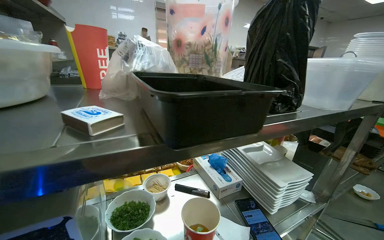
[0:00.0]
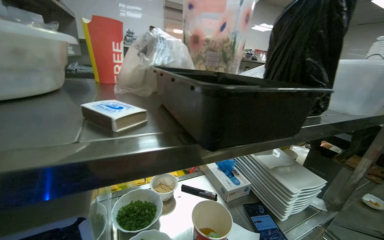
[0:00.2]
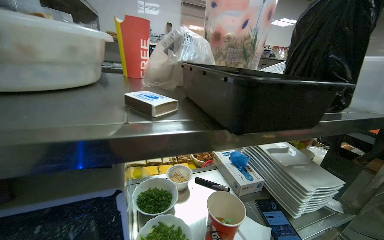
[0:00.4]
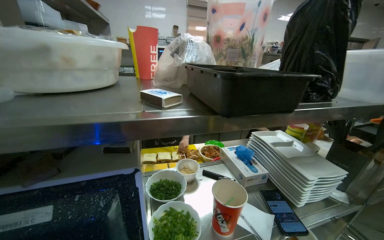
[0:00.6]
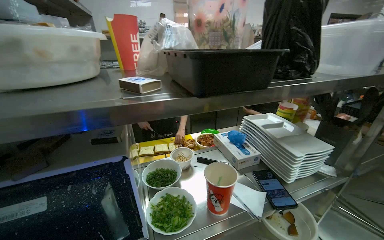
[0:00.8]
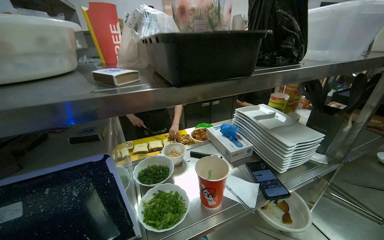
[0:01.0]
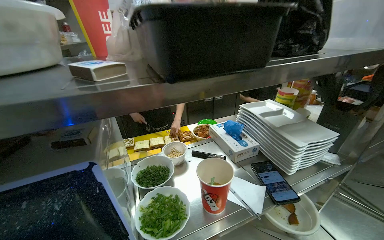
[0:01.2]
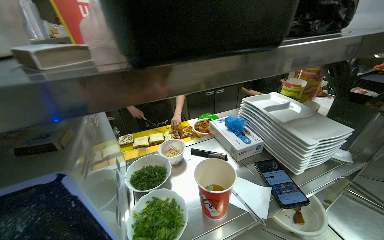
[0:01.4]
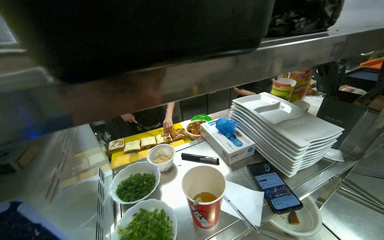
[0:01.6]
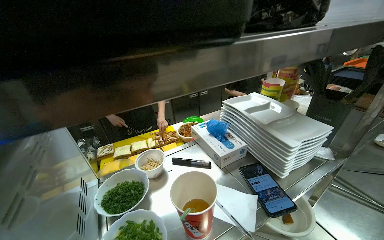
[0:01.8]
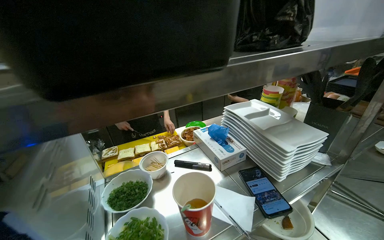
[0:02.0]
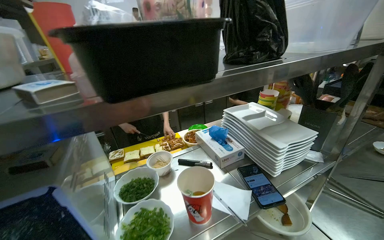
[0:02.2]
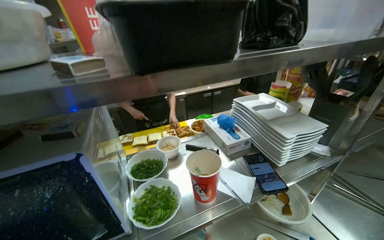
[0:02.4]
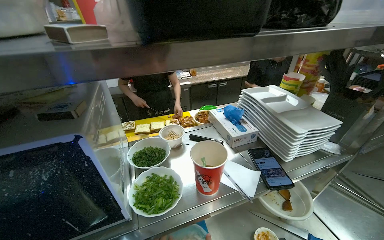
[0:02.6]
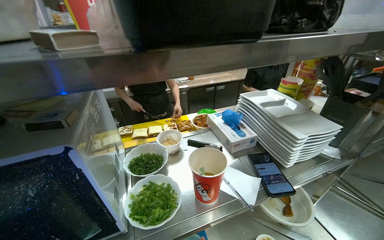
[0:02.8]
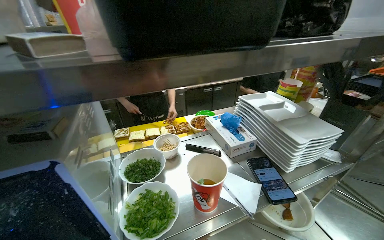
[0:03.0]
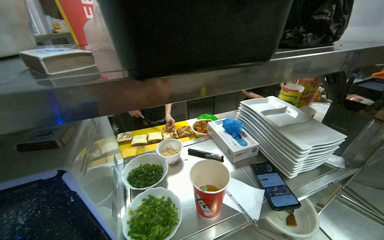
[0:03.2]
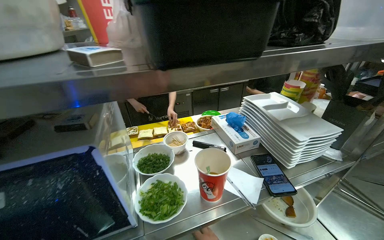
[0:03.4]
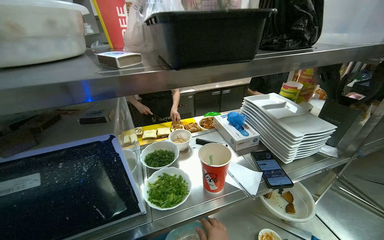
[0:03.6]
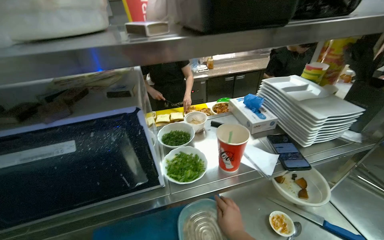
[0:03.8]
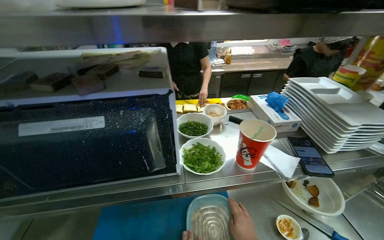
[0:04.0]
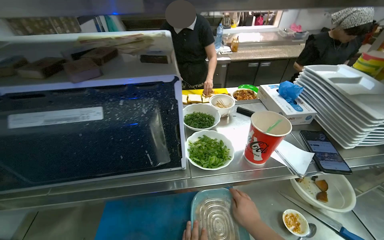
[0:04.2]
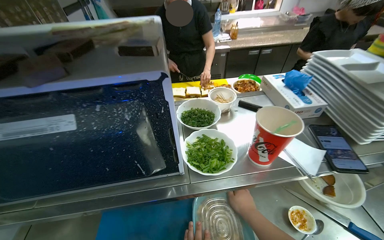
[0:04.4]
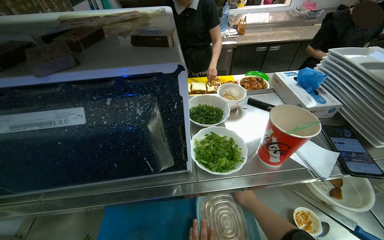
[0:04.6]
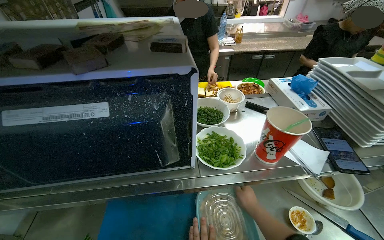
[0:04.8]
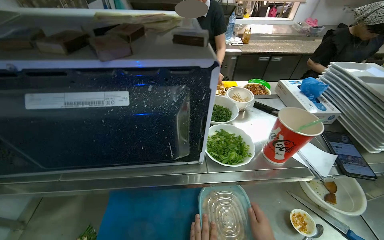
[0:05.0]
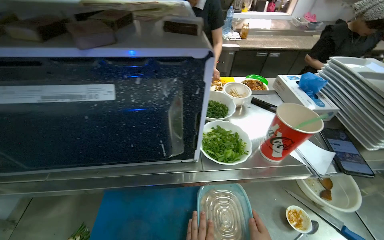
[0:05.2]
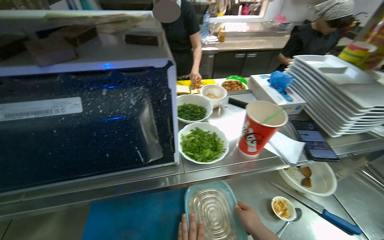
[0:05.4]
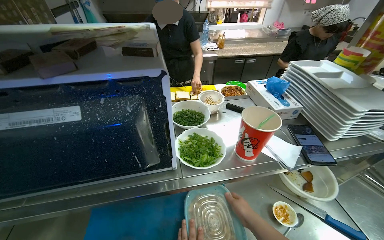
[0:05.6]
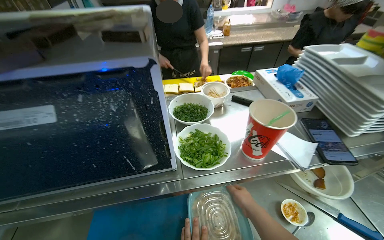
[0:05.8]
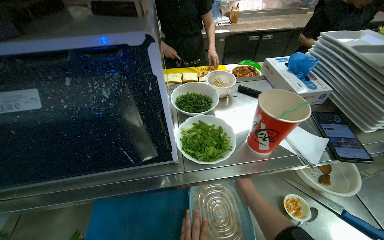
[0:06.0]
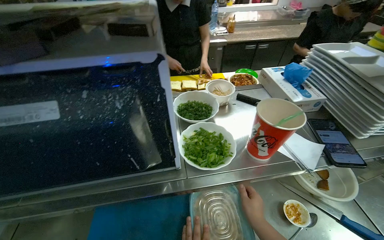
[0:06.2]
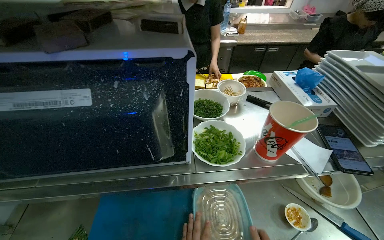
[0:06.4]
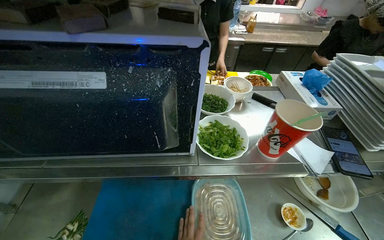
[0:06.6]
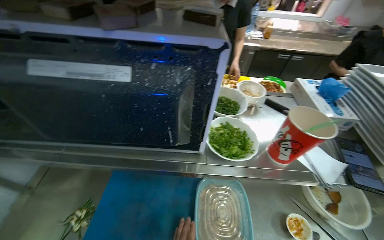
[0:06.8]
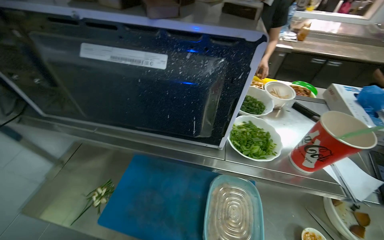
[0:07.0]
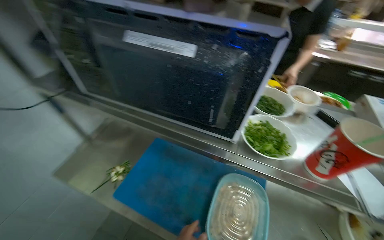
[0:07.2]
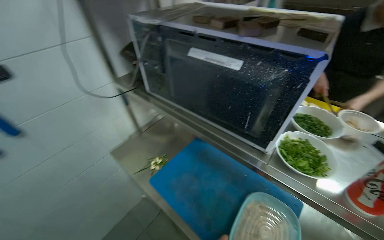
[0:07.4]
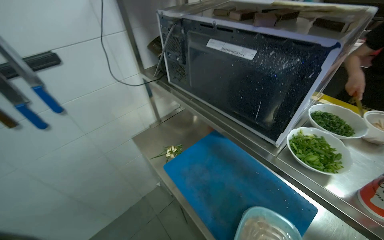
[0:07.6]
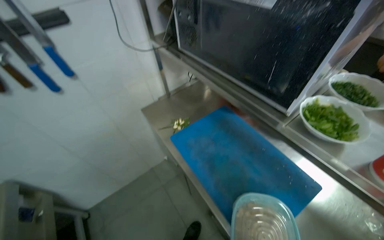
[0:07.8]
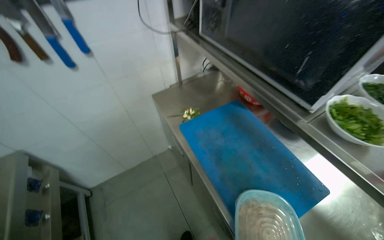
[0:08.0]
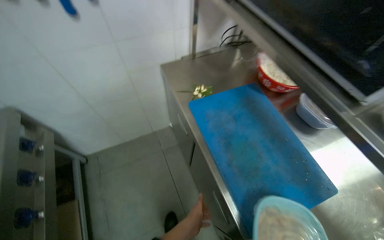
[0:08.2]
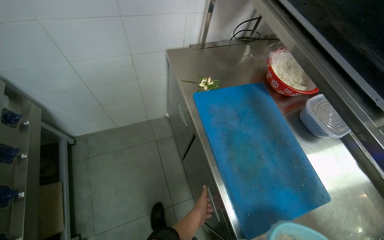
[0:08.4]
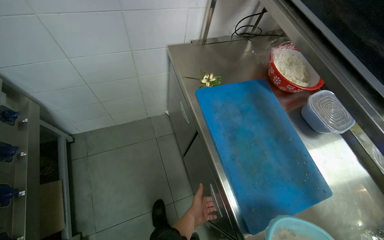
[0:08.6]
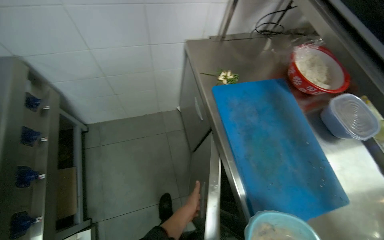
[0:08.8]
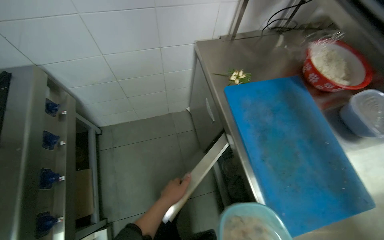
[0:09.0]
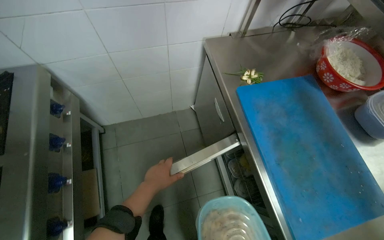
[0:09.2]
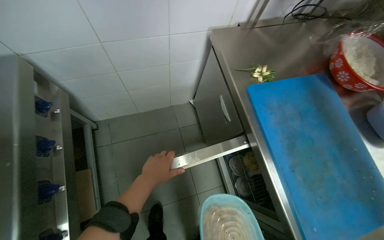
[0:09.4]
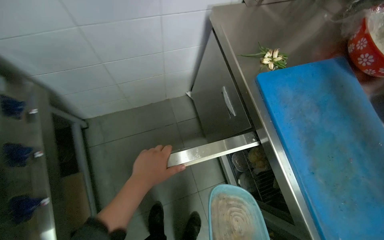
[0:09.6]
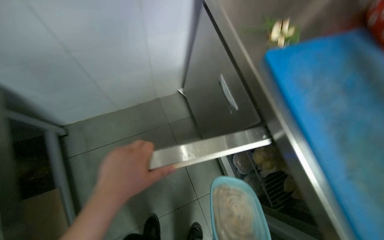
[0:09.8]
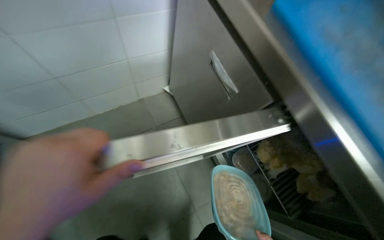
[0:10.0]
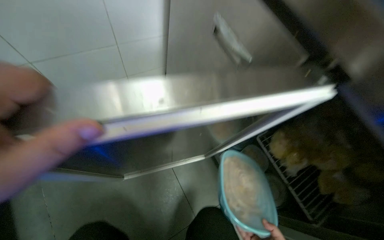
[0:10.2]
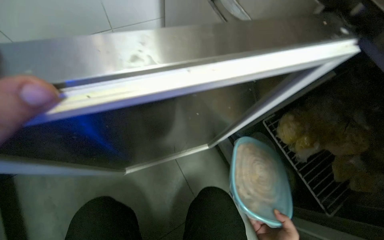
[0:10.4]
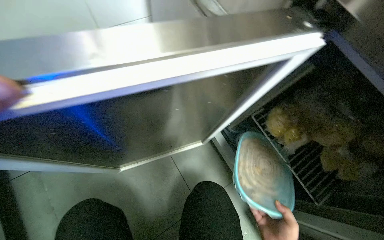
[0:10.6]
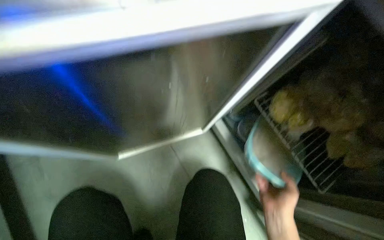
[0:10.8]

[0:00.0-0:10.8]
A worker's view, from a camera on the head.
Job: organizing items.
The whole recording: Storing food container in refrigerator. The worker picks up a food container, places a lid on it, and stores it in the refrigerator.
0:03.0 to 0:04.6: The camera pitches downward, by some 15 degrees.
0:06.2 to 0:07.8: The head turns to the left by some 65 degrees.
0:07.8 to 0:09.2: The wearer looks approximately 15 degrees further downward.
0:09.2 to 0:10.8: The camera is carried approximately 50 cm.

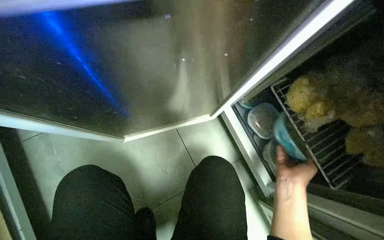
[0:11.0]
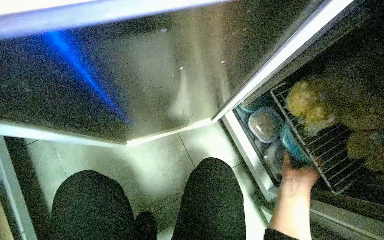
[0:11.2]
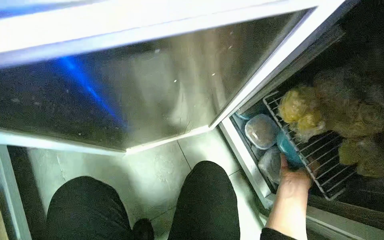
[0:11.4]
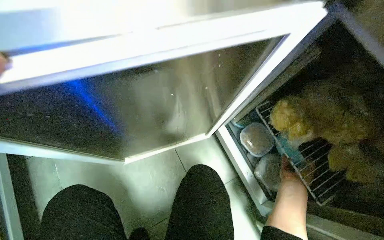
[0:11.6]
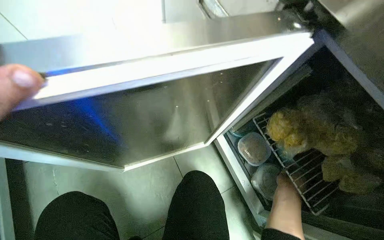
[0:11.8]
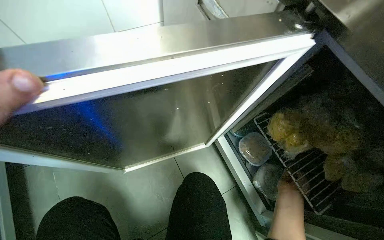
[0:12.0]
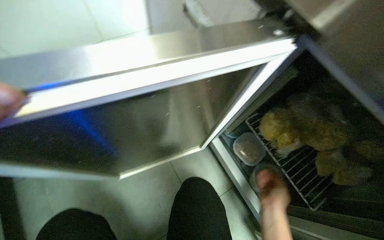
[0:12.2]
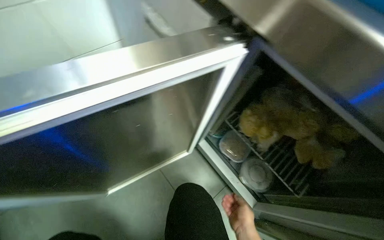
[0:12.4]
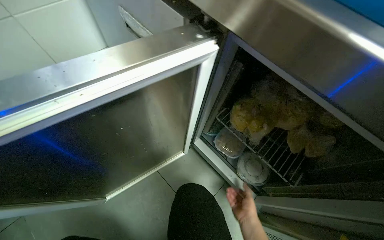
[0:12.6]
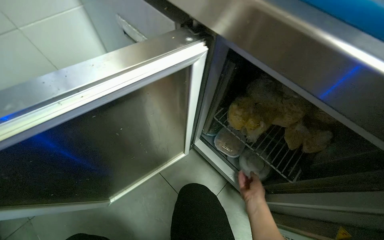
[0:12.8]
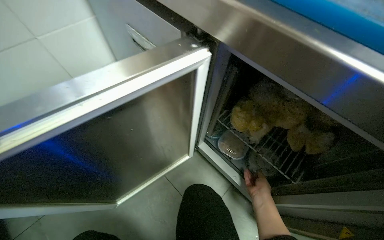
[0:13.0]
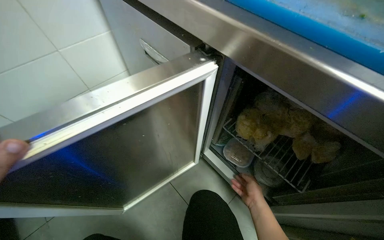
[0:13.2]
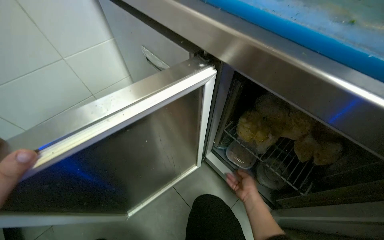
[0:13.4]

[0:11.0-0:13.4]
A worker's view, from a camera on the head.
Job: organizing items.
The whole recording: Storing food container in refrigerator. The worker picks up a food container, places a lid on it, and stores it in the refrigerator.
0:11.0 to 0:12.2: The right hand reaches about 10 cm farther from the camera, then returns.
0:12.2 to 0:13.4: The right hand goes about 10 cm farther from the camera.

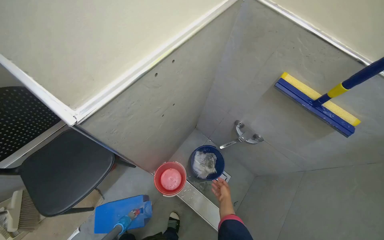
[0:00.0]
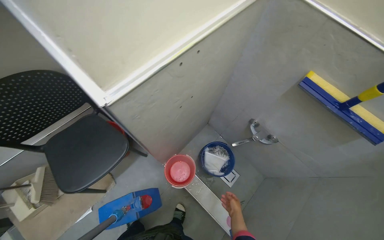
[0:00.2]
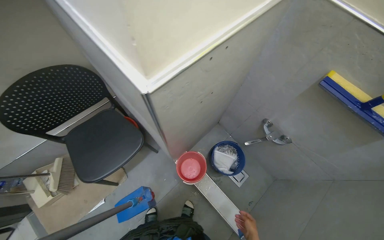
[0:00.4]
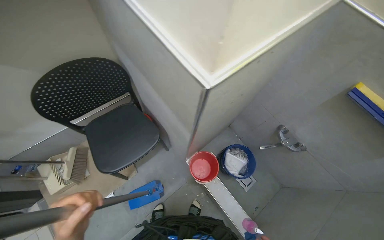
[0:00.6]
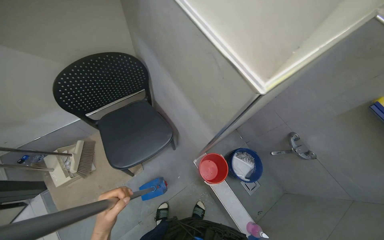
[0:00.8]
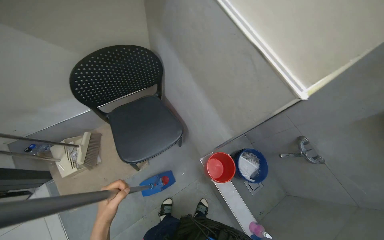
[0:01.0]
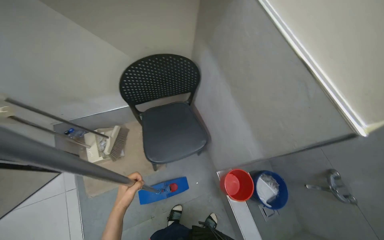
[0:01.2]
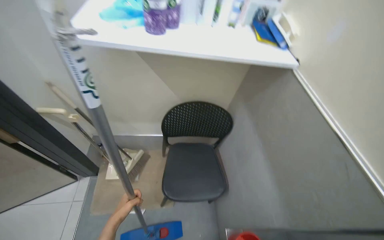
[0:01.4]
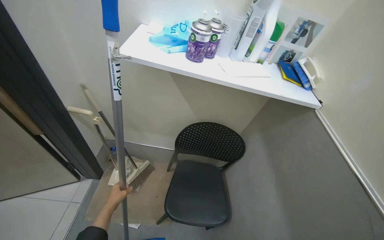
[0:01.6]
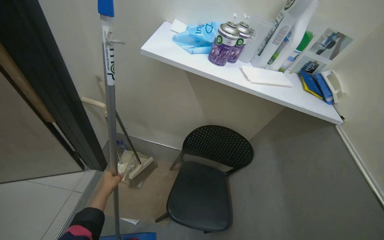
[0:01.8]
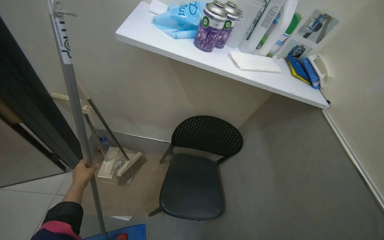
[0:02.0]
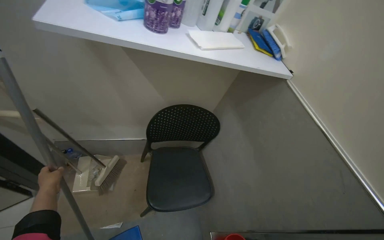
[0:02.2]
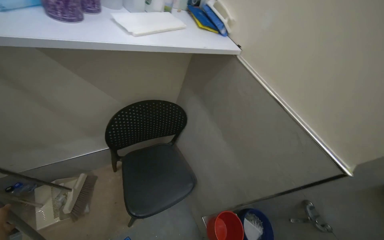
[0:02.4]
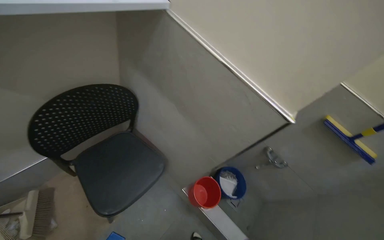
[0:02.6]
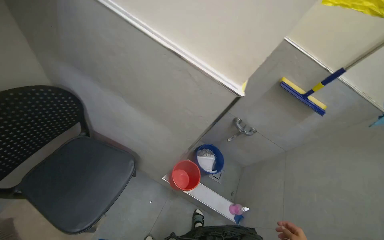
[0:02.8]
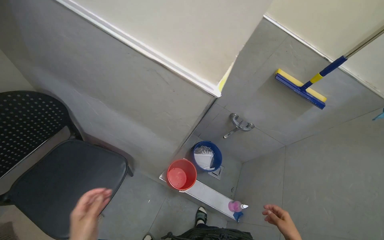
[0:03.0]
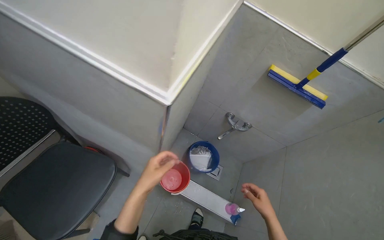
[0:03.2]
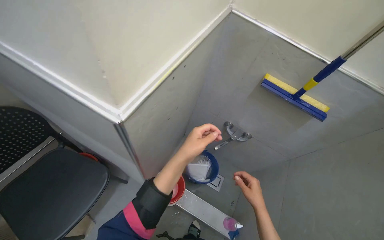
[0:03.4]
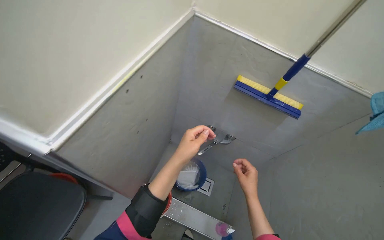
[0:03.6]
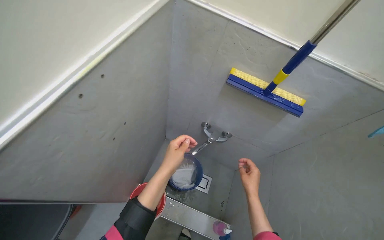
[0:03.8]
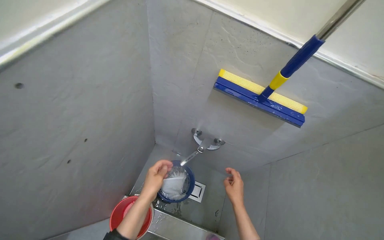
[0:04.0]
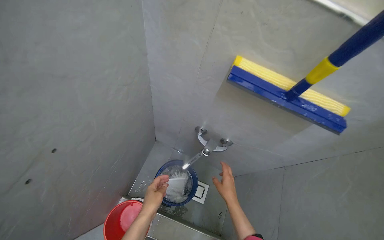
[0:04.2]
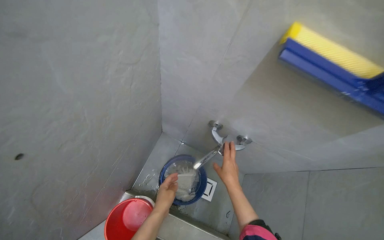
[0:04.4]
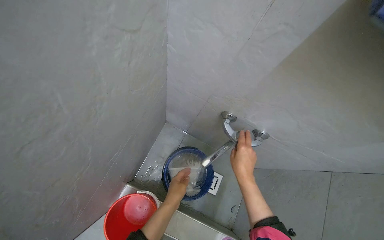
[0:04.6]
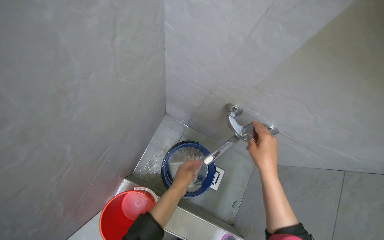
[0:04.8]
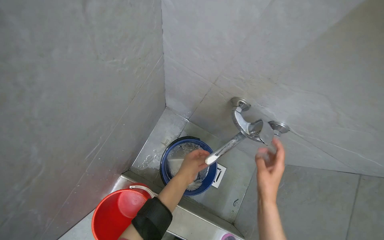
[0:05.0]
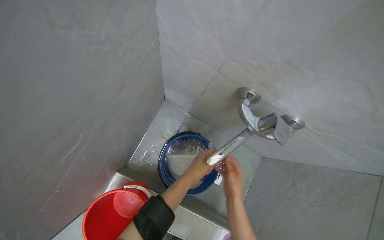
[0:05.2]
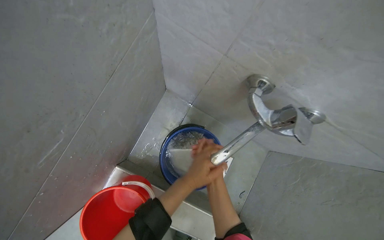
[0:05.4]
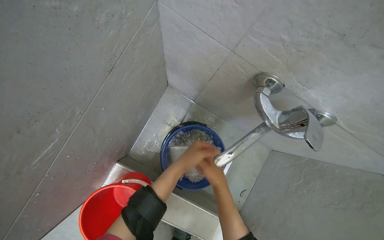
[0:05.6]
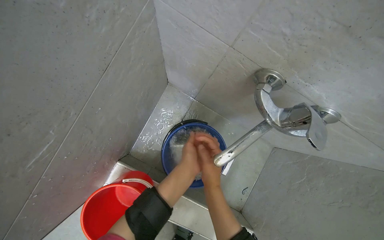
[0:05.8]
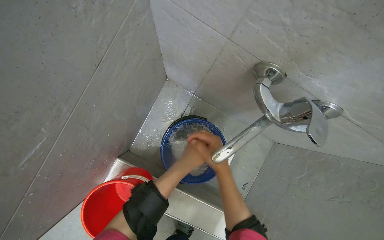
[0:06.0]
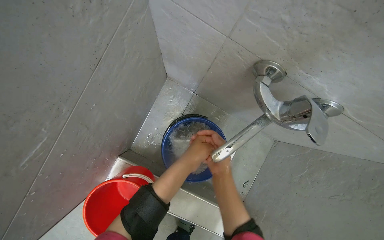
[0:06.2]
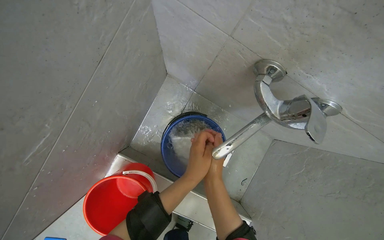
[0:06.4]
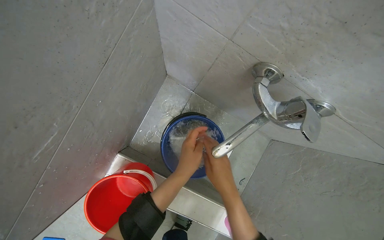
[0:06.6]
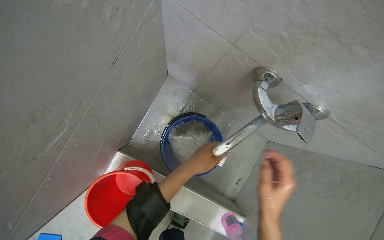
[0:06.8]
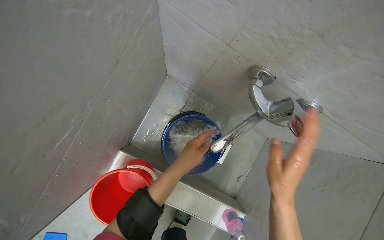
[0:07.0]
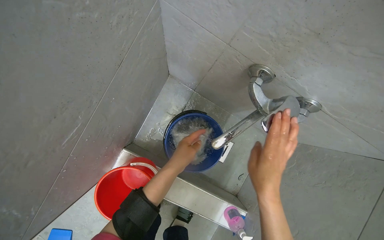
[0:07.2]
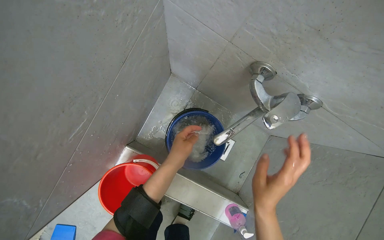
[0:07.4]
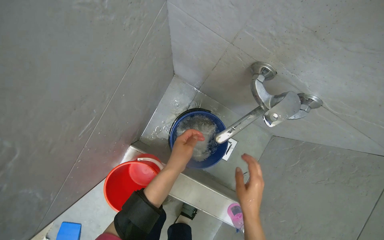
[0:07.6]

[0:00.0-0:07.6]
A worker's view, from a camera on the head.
Job: preparing cleaning supplies.
The whole recording: Preparing cleaning solution. The worker fills a bucket with water and adds cleaning solution.
0:00.0 to 0:01.6: The head travels roughly 60 cm. The head turns to the left by approximately 55 degrees. The view tilts roughly 25 degrees upward.
0:01.6 to 0:03.0: The wearer's head swings approximately 65 degrees to the right. The wearer looks some 35 degrees further downward.
0:03.0 to 0:04.6: The wearer moves approximately 70 cm. The view tilts about 15 degrees downward.
